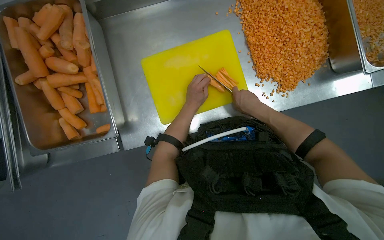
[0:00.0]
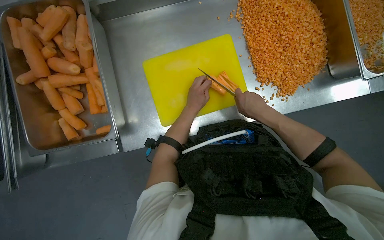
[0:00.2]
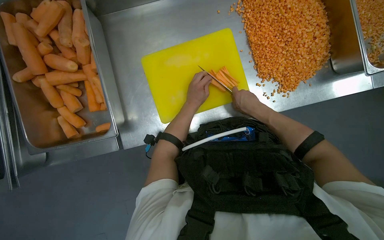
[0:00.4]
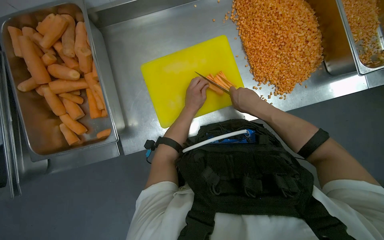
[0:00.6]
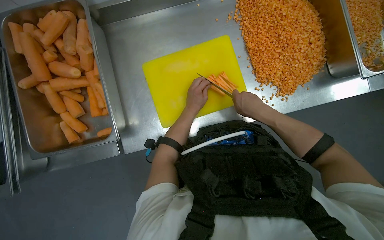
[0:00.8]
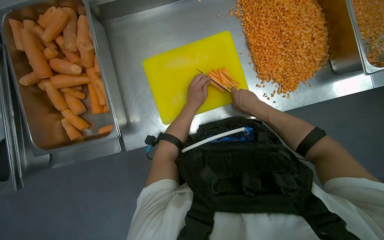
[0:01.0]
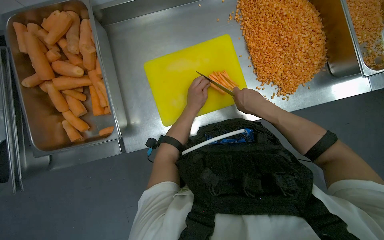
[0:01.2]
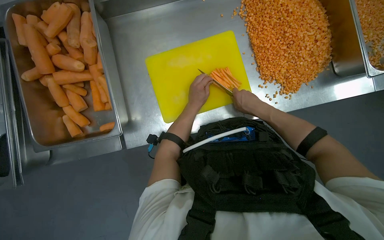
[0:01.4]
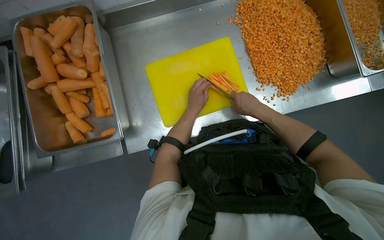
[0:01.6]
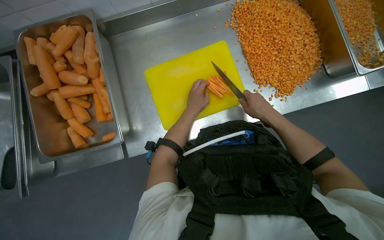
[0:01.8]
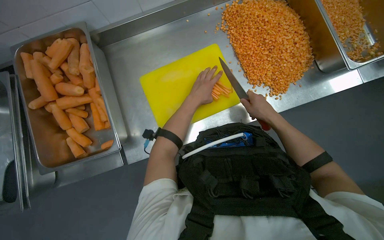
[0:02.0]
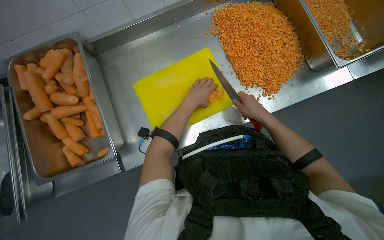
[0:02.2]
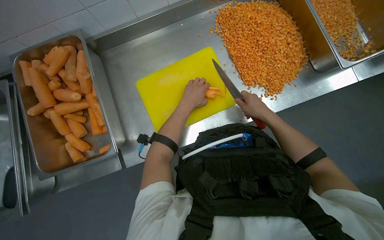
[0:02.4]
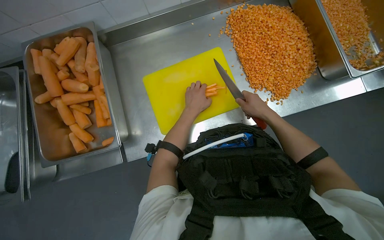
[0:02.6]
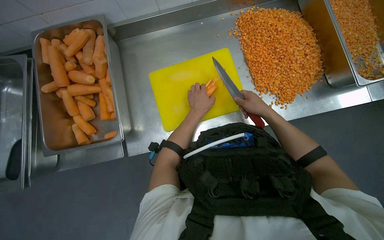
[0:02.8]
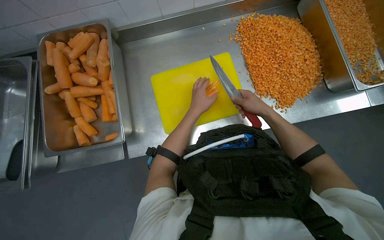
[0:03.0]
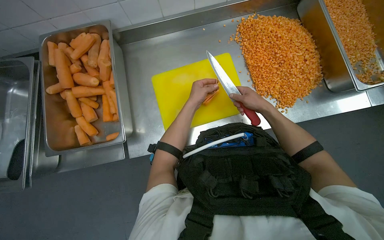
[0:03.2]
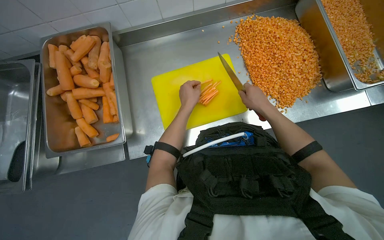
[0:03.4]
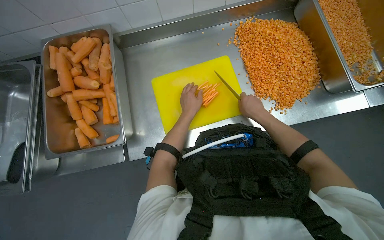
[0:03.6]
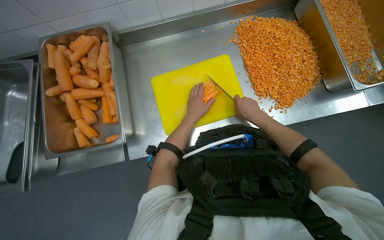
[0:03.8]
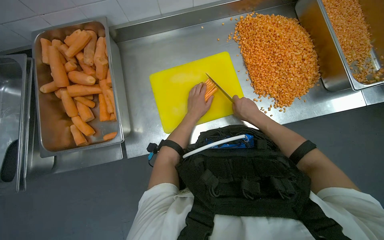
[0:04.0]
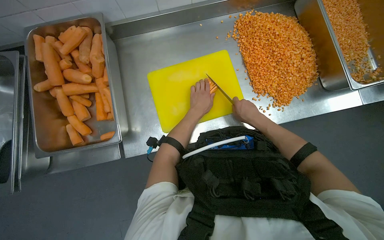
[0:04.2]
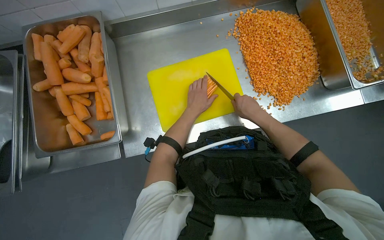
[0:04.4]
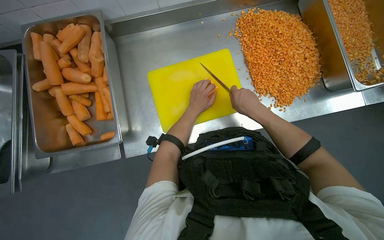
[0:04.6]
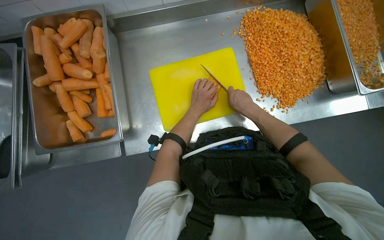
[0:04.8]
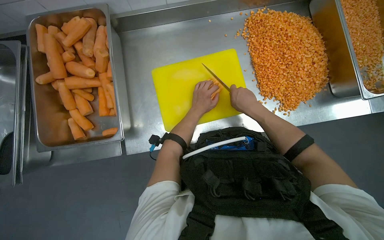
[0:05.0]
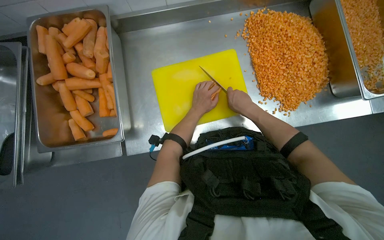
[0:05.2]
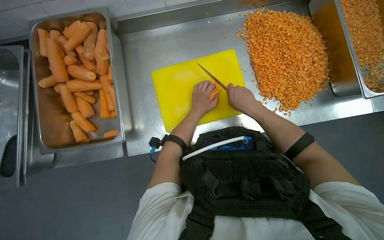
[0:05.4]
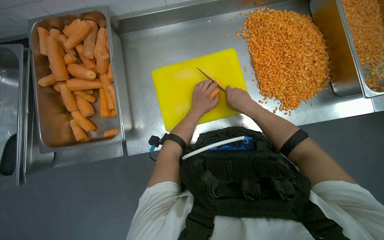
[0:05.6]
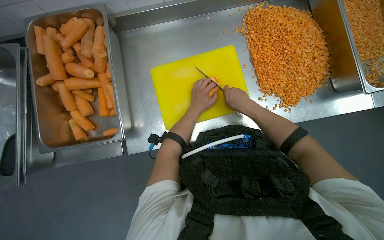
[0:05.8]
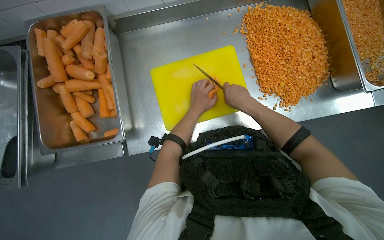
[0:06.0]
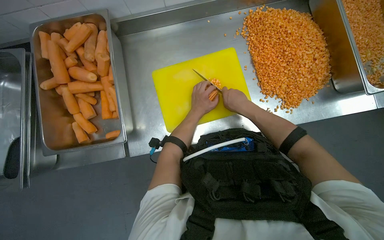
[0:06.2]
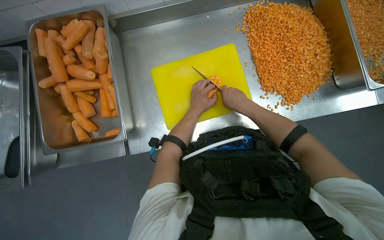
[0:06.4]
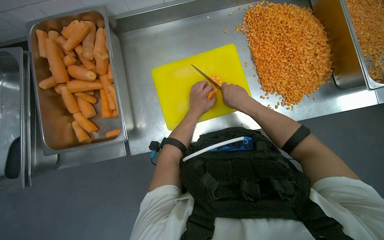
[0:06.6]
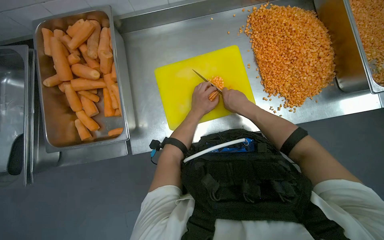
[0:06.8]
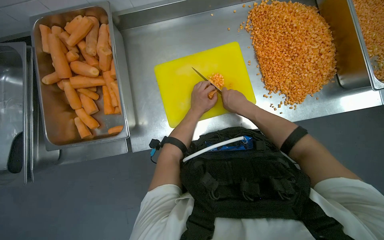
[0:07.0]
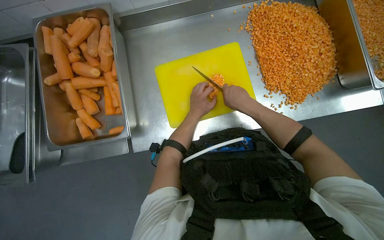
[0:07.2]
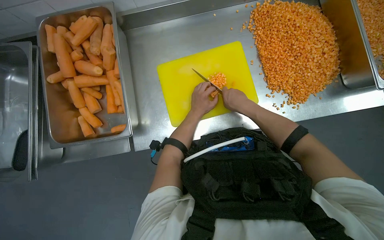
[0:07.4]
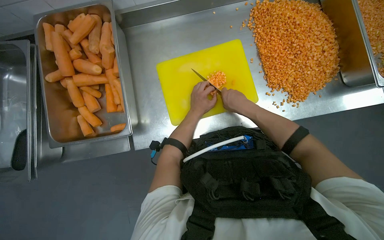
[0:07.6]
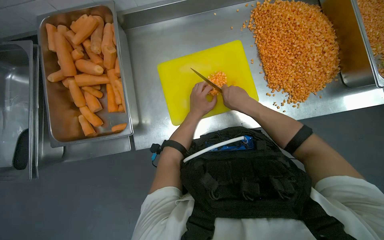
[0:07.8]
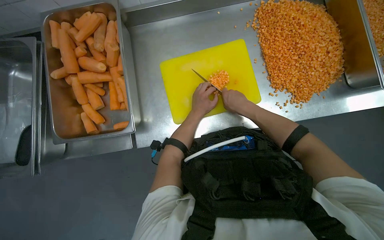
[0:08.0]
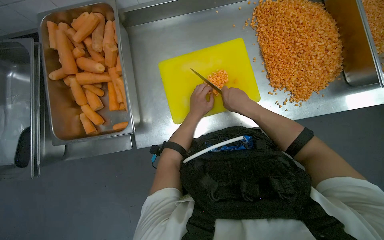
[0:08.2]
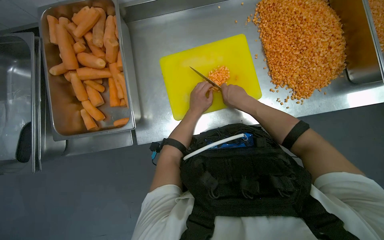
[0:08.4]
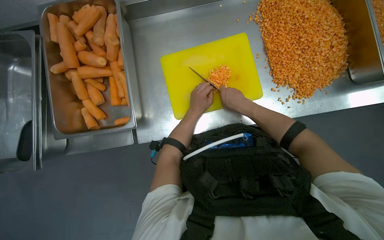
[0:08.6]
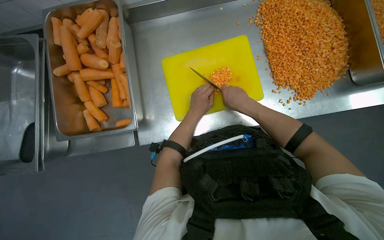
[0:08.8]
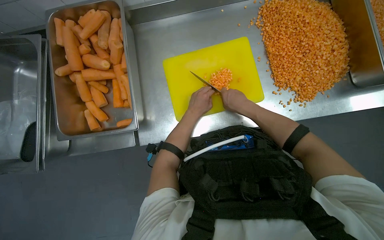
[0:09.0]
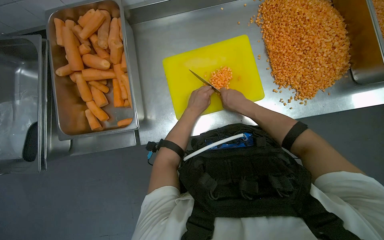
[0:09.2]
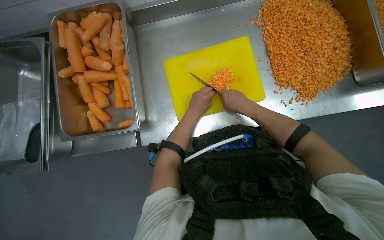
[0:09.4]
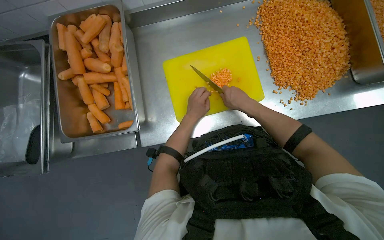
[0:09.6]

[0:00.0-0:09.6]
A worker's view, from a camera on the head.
Job: preparing food.
The whole recording: Dicing carrots on cutting board. The worker dices carrots on a yellow cutting board and pushes them into a metal tray.
0:00.0 to 0:03.2: The hands are busy where they are.
0:03.2 to 0:04.8: The right hand is displaced to the left by approximately 10 cm.
0:04.8 to 0:09.6: The hands make small movements and keep their place.

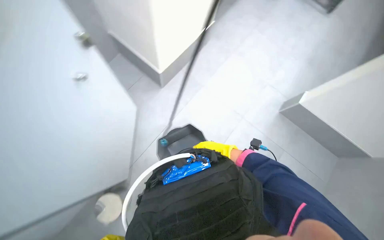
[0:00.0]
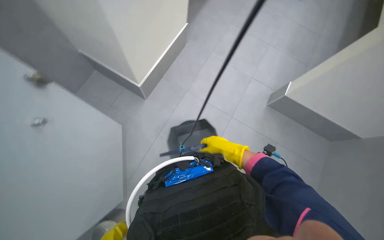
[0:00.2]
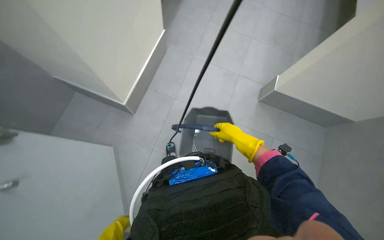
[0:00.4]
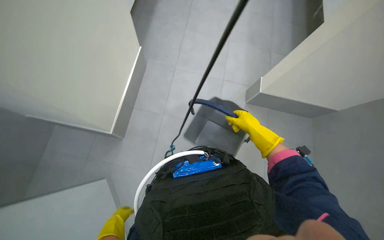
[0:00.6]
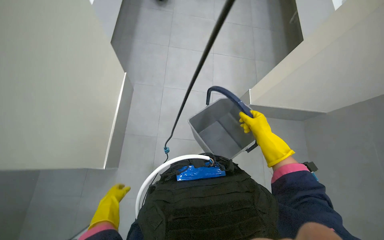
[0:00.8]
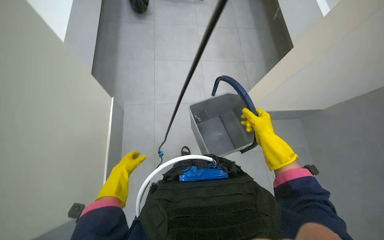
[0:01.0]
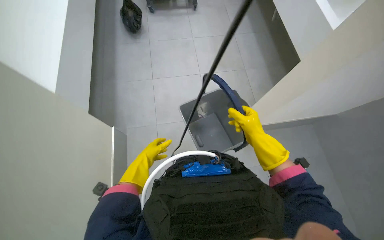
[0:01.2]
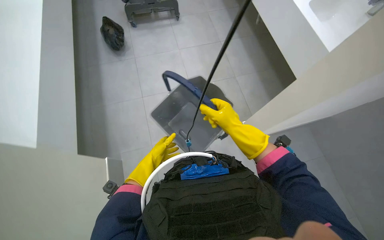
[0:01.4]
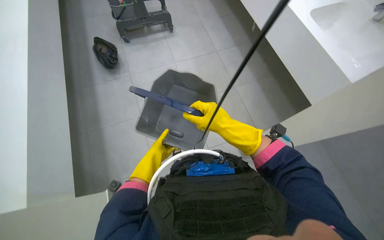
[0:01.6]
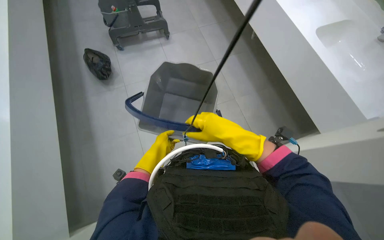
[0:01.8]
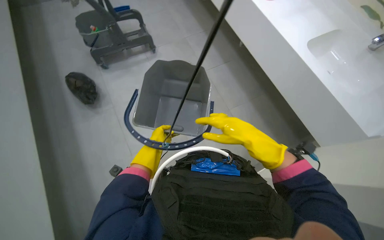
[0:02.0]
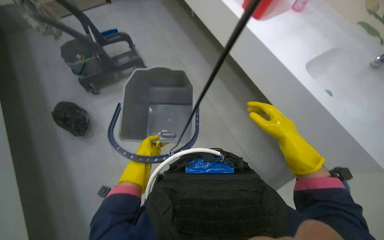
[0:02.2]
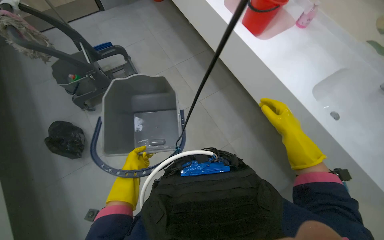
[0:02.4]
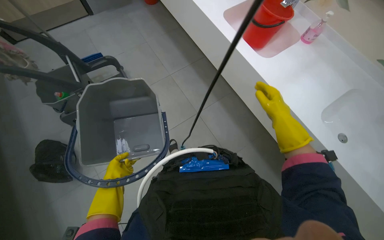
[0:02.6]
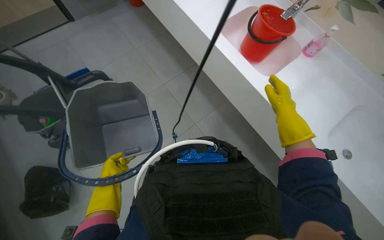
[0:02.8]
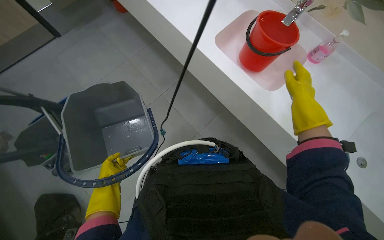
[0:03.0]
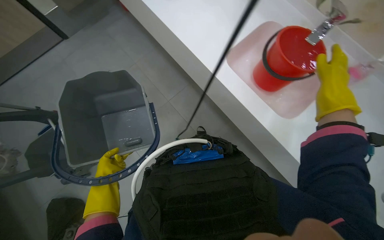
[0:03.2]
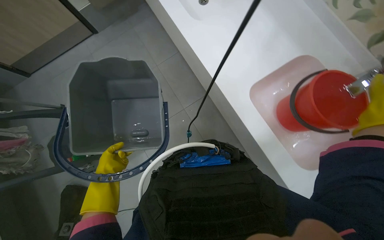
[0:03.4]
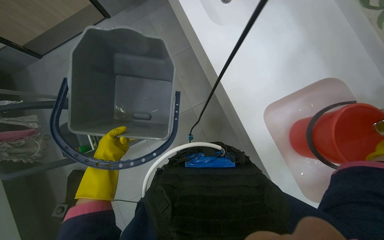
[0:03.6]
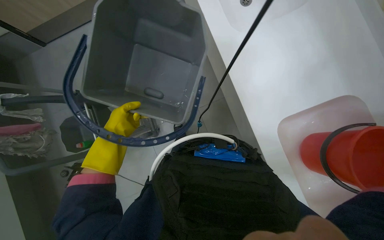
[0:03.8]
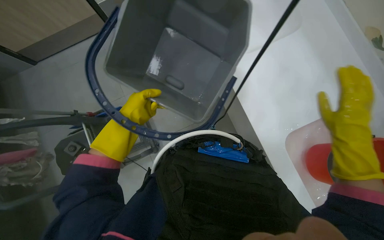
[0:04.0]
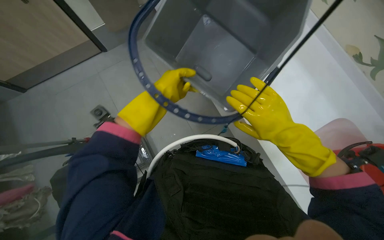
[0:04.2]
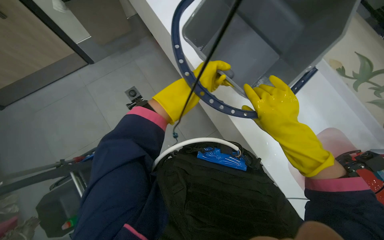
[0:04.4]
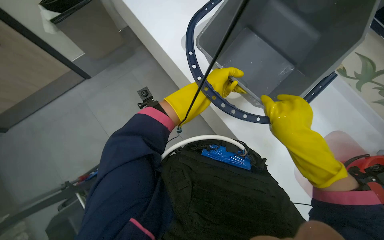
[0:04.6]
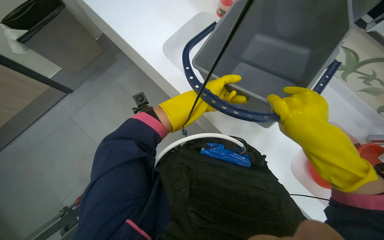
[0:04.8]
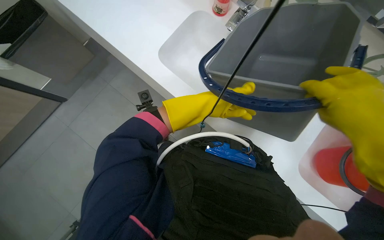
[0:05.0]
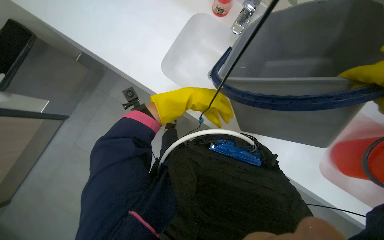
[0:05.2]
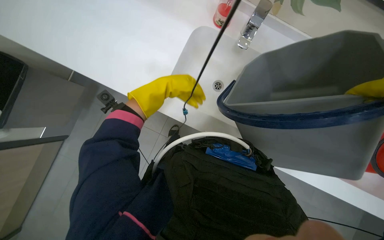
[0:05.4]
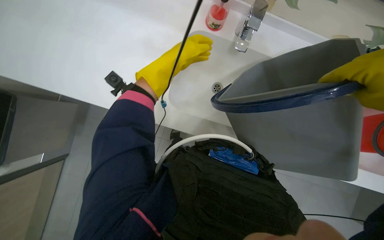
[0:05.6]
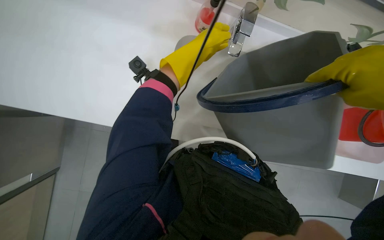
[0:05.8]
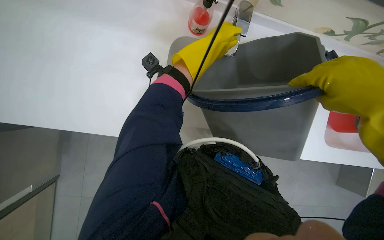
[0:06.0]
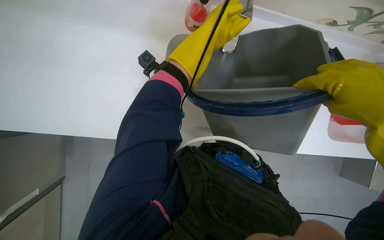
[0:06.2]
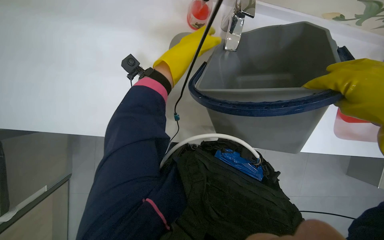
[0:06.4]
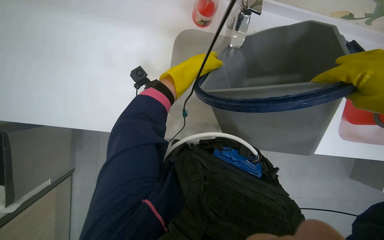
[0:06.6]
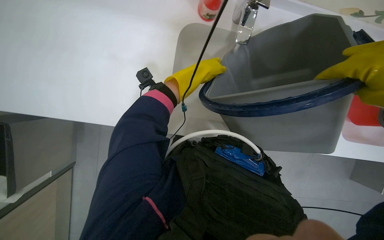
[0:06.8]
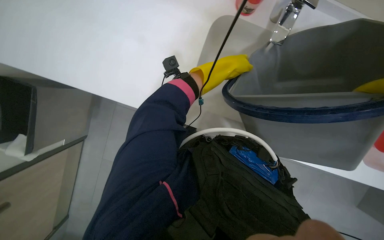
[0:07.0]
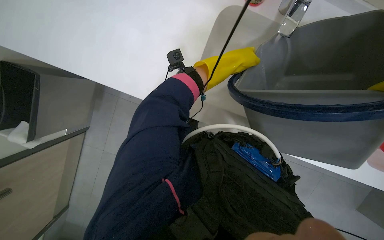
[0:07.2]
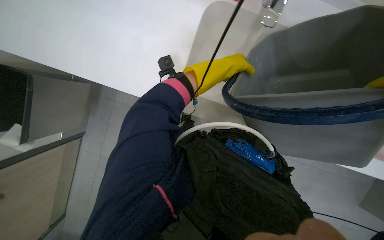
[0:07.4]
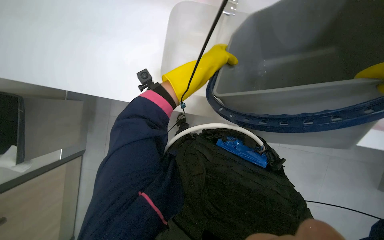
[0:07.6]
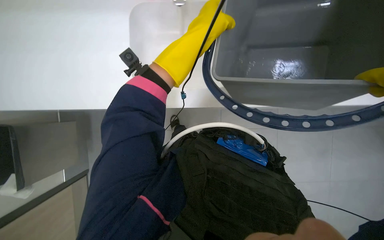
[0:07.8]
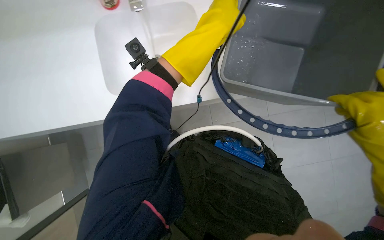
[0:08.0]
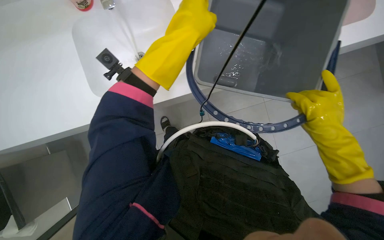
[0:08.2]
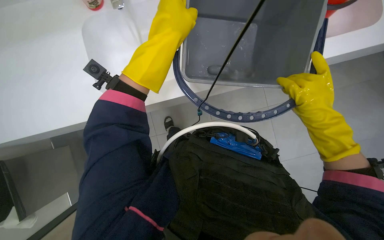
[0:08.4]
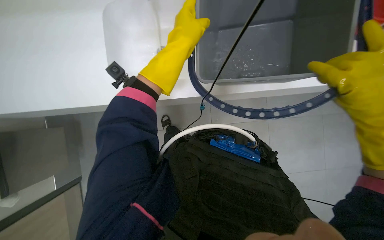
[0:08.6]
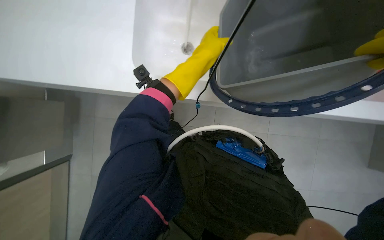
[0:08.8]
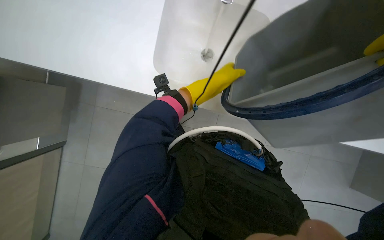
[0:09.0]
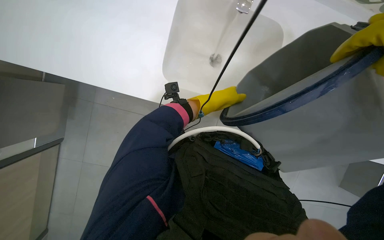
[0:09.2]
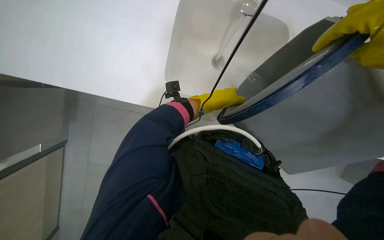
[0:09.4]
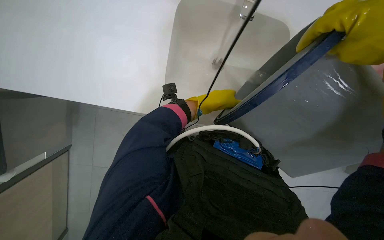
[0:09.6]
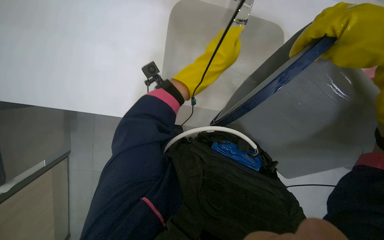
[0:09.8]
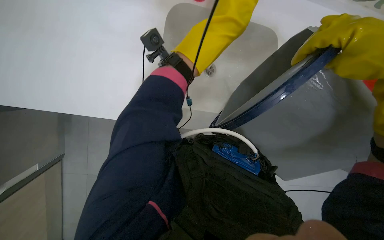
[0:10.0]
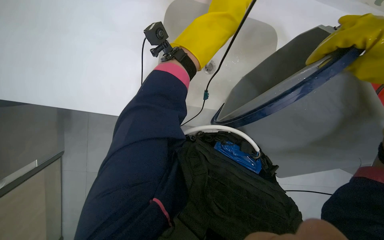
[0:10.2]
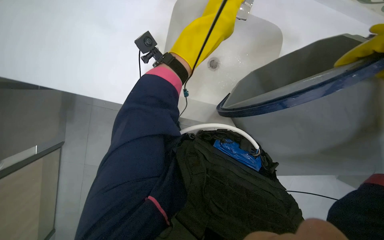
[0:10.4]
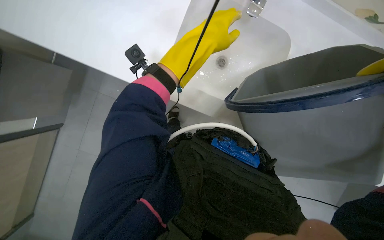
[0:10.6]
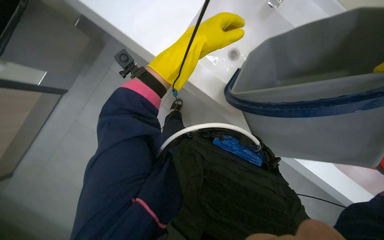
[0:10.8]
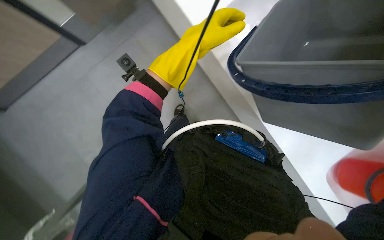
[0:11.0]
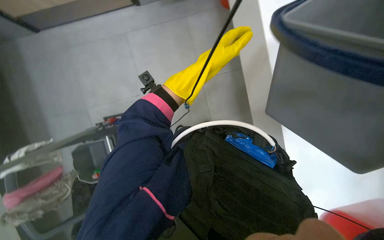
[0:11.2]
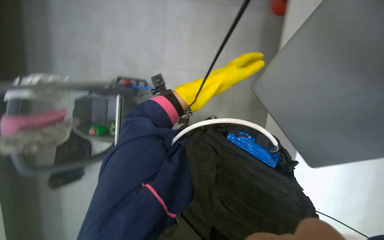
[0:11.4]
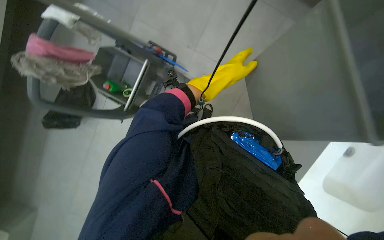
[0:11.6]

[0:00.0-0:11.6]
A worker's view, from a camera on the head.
Job: preparing cleaning supplies.
The whole recording: Preparing cleaning solution. The worker fills buckets with water and adds cleaning solutions to prepare for cleaning.
0:00.0 to 0:01.4: The scene rotates counterclockwise by some 30 degrees.
0:02.8 to 0:04.4: The left hand is displaced up the picture by about 50 cm.
0:04.4 to 0:05.8: The left hand travels up the picture and farther from the camera by roughly 15 cm.
0:05.8 to 0:07.2: The left hand heads down the picture, covering roughly 15 cm.
0:07.2 to 0:08.8: The left hand travels nearer to the camera and back again, about 15 cm each way.
0:10.2 to 0:11.6: The left hand travels farther from the camera and down the picture by about 20 cm.
